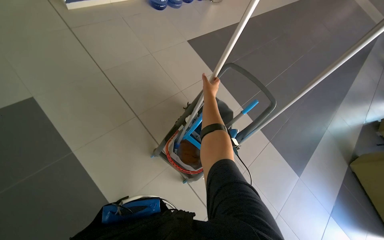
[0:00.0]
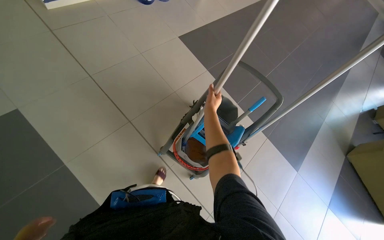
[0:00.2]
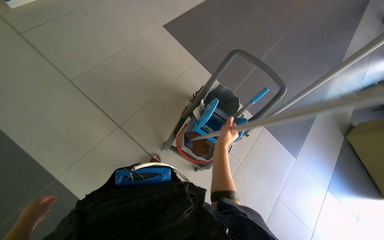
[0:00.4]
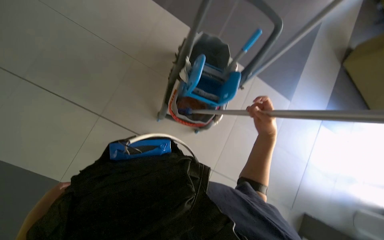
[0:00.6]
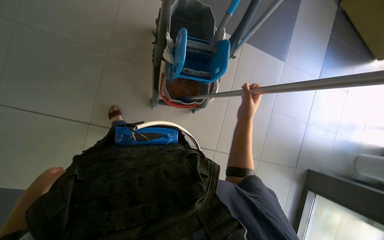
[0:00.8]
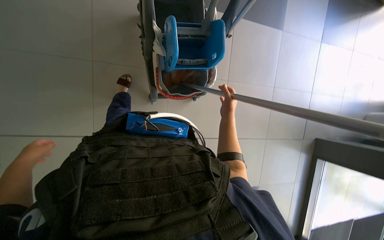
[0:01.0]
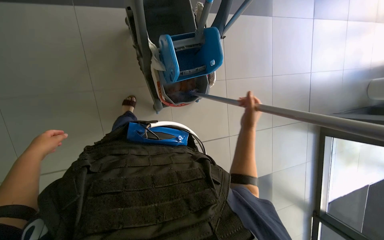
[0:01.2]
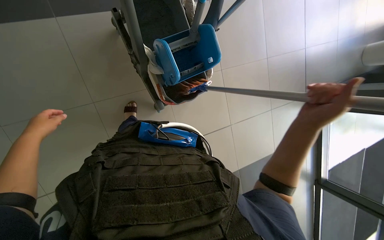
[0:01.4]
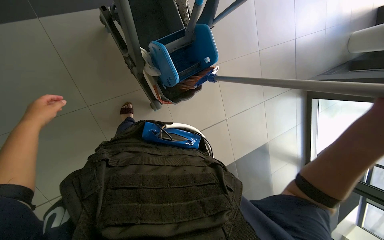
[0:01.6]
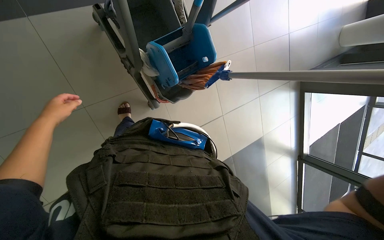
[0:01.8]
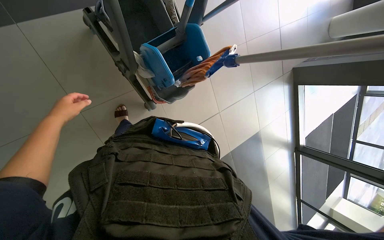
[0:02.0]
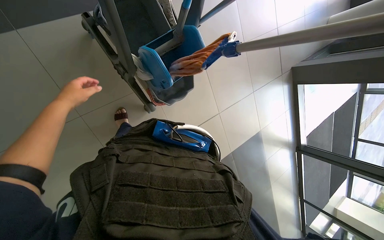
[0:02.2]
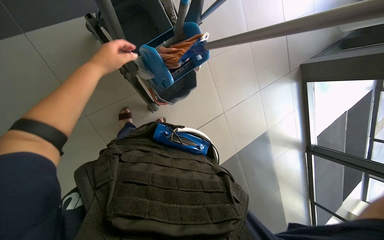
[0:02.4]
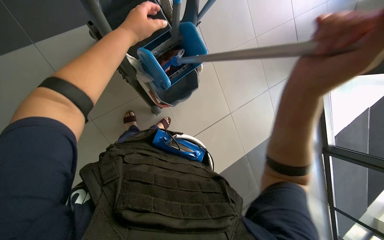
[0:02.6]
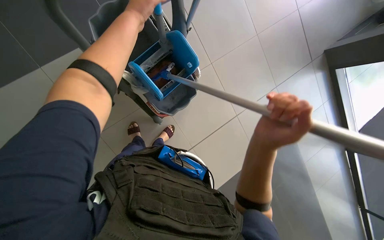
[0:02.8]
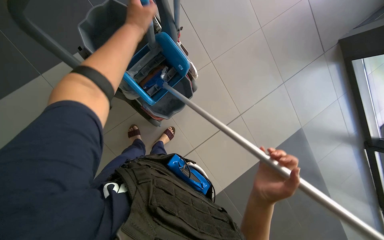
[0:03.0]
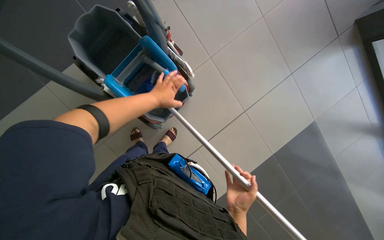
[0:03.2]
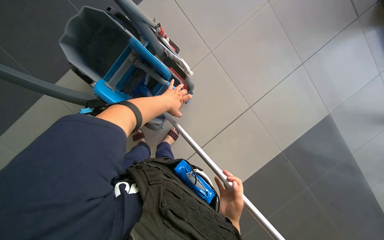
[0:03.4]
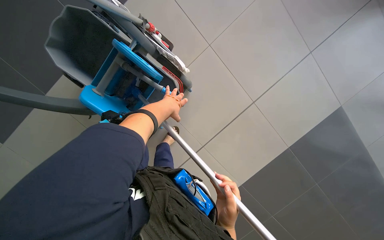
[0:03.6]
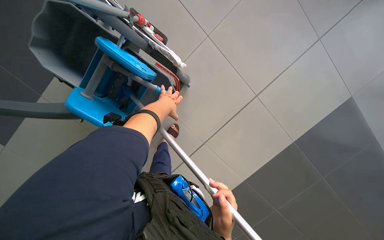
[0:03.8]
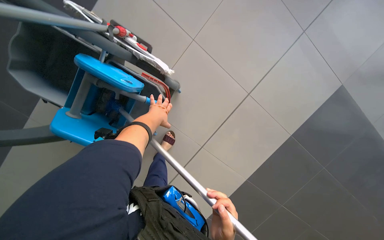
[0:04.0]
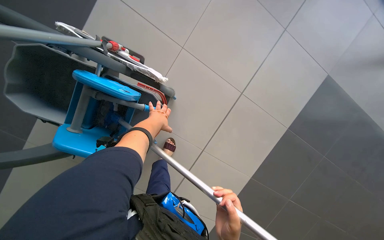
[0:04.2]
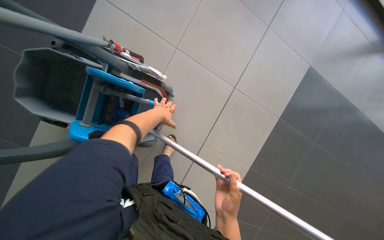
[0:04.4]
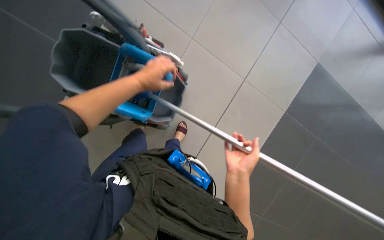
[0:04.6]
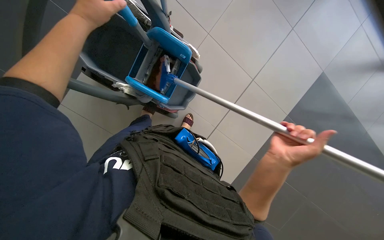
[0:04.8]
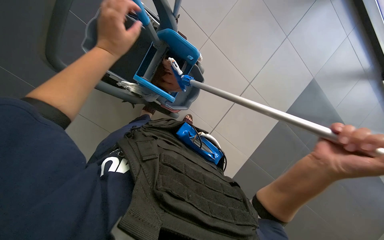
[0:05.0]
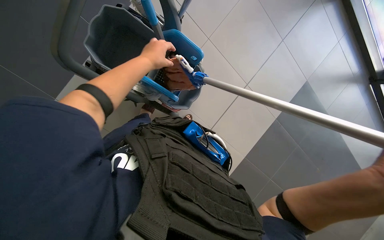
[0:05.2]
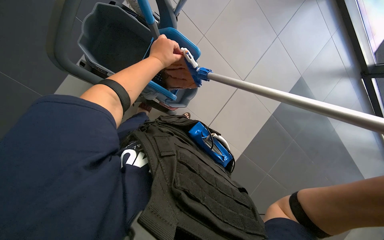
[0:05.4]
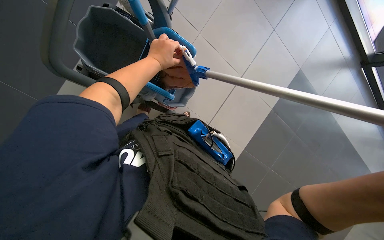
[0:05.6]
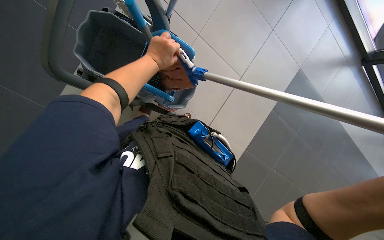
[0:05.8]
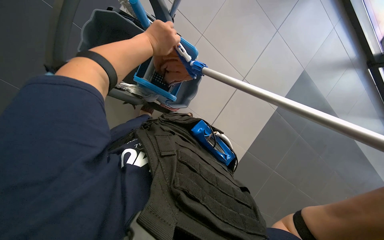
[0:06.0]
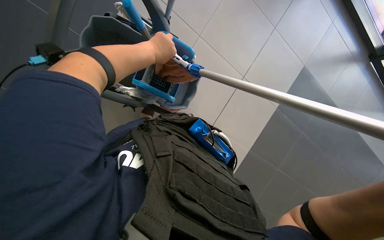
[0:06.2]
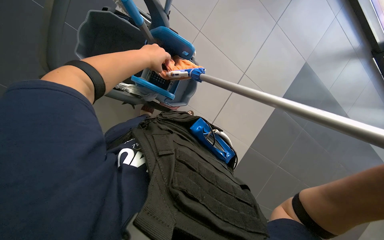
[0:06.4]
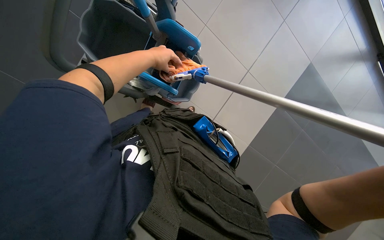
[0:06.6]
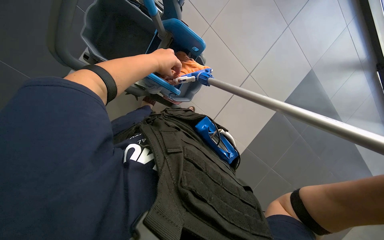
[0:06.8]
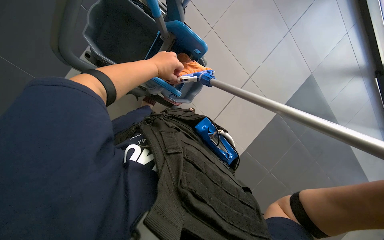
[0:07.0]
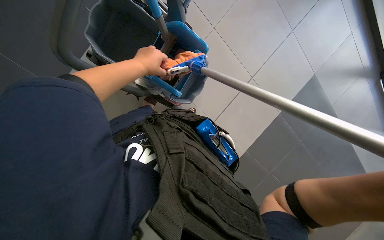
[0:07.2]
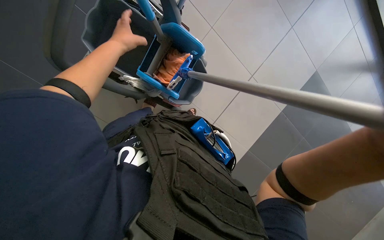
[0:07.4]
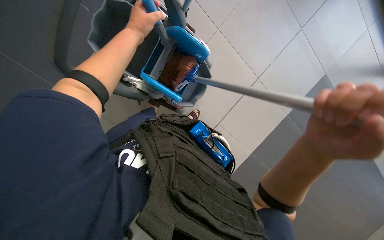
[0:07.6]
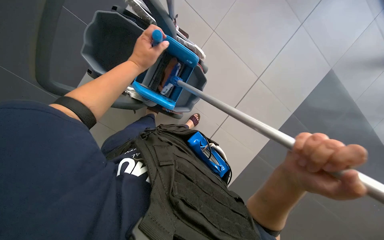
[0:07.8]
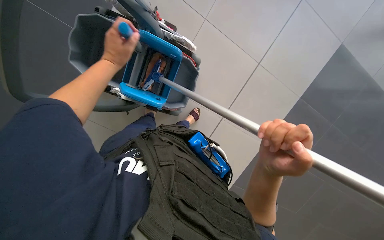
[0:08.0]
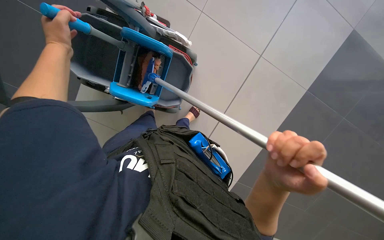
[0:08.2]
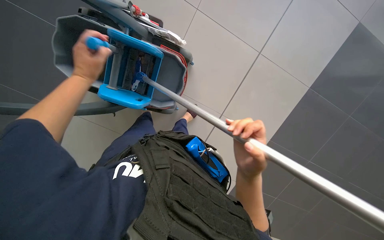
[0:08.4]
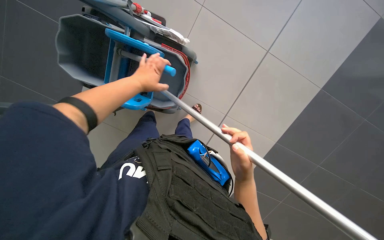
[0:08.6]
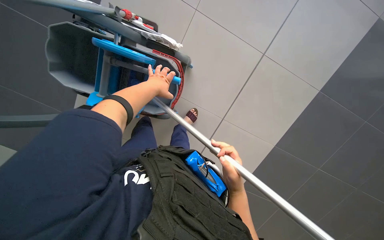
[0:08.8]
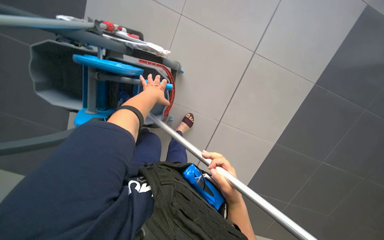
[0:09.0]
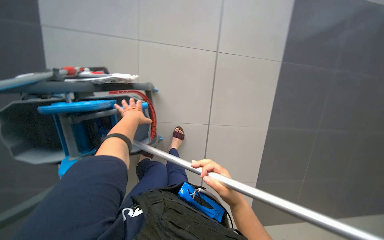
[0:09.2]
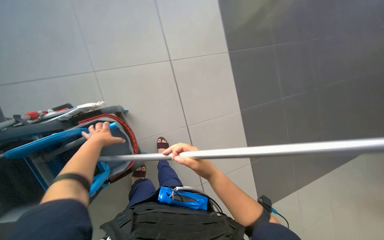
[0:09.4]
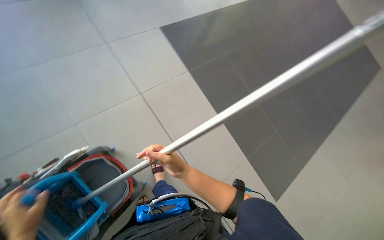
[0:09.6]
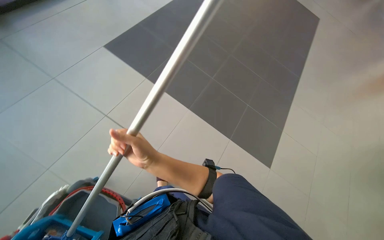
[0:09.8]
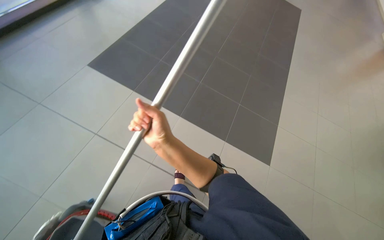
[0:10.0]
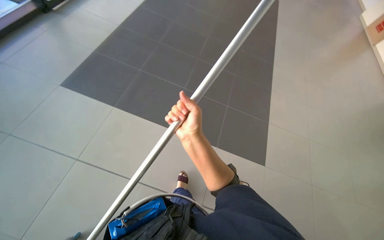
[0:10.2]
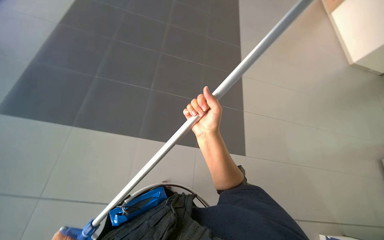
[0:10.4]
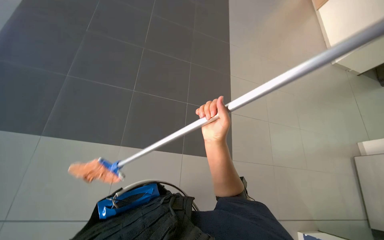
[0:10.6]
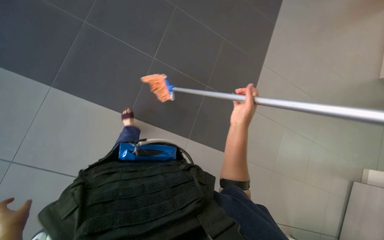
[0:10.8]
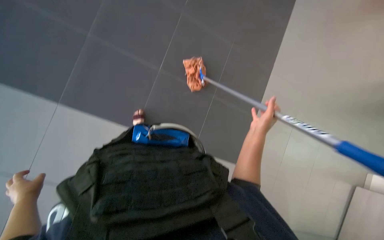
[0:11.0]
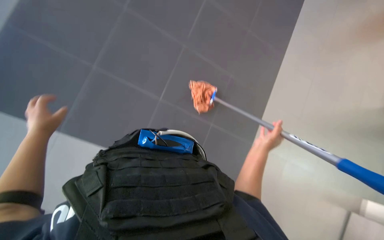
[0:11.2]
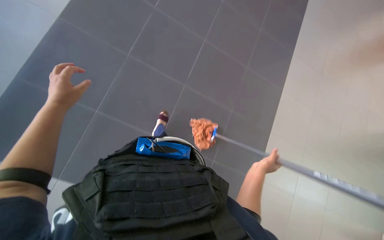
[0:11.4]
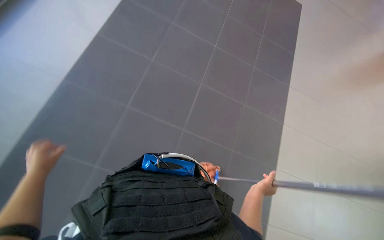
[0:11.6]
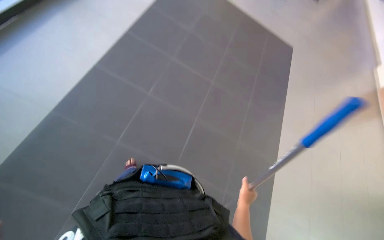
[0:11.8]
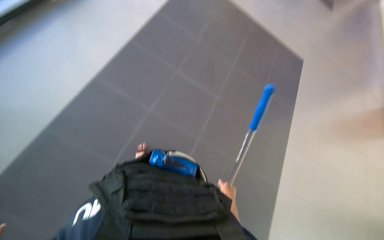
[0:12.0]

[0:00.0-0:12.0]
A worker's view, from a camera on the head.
Job: mopping floor.
The whole recording: Mopping the floor. The worker mops the floor with a mop, wrings it in the bucket, and changes the mop head.
0:01.6 to 0:03.0: The left hand heads to the right and up the picture, covering approximately 60 cm.
0:03.0 to 0:04.4: The scene rotates counterclockwise by roughly 25 degrees. The left hand shifts about 20 cm farther from the camera.
0:04.4 to 0:06.0: The camera is carried about 40 cm.
0:07.6 to 0:09.0: The right hand is displaced to the left and down the picture by approximately 15 cm. The left hand reaches about 15 cm to the left, then returns.
0:09.0 to 0:10.4: The wearer moves some 60 cm. The head turns to the right by about 90 degrees.
0:10.4 to 0:12.0: The scene rotates clockwise by approximately 30 degrees.

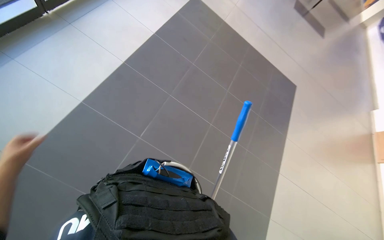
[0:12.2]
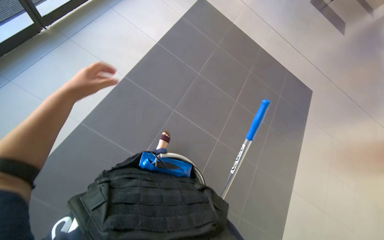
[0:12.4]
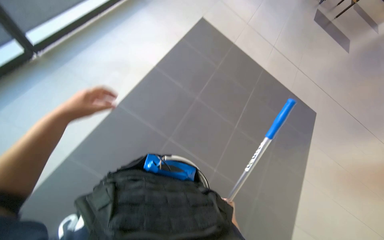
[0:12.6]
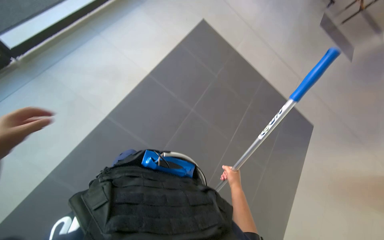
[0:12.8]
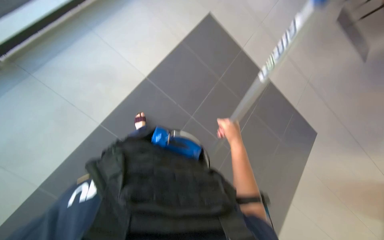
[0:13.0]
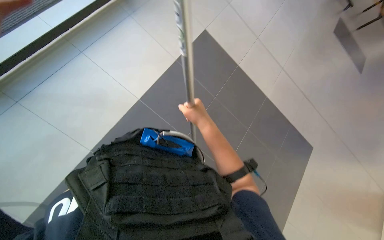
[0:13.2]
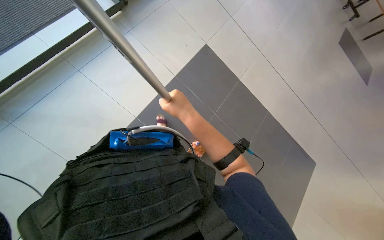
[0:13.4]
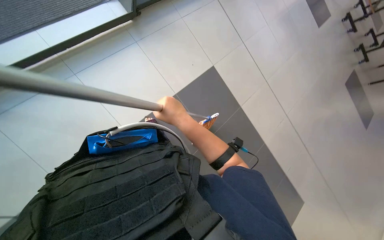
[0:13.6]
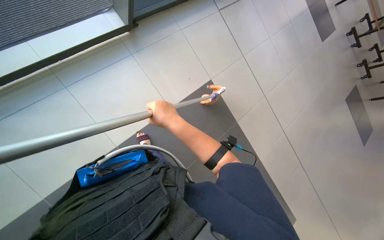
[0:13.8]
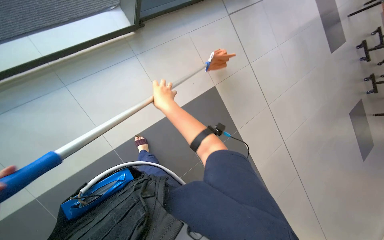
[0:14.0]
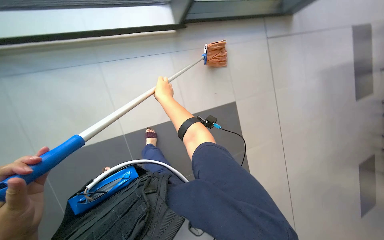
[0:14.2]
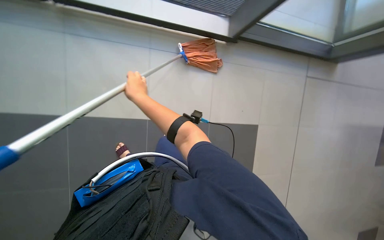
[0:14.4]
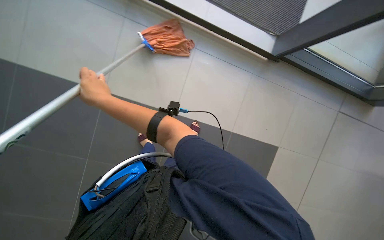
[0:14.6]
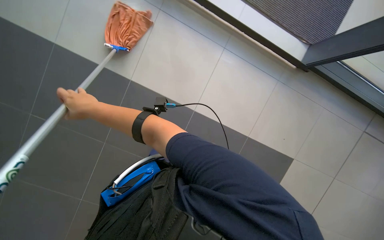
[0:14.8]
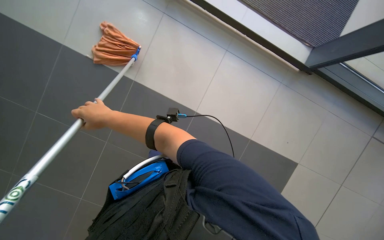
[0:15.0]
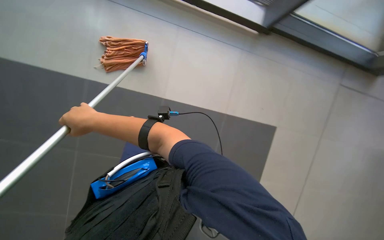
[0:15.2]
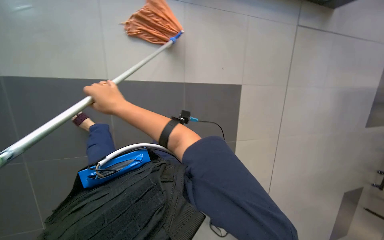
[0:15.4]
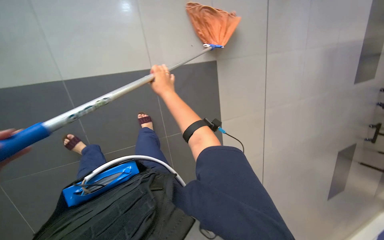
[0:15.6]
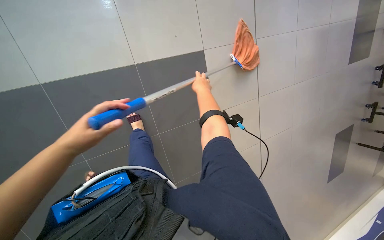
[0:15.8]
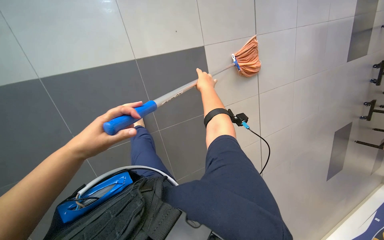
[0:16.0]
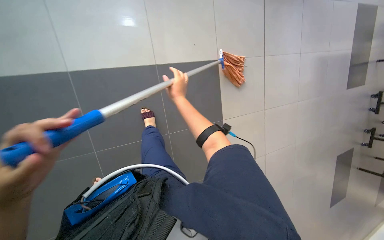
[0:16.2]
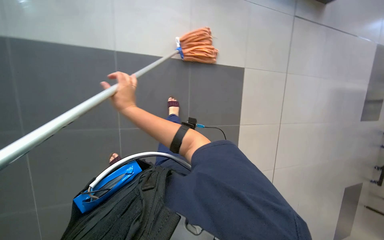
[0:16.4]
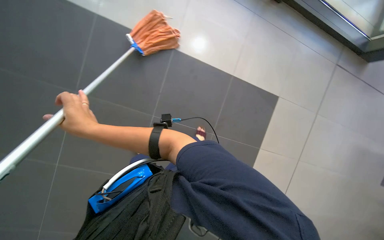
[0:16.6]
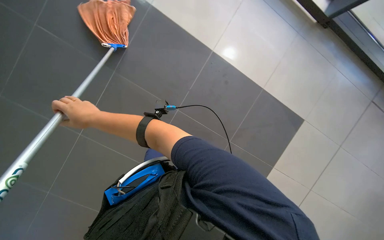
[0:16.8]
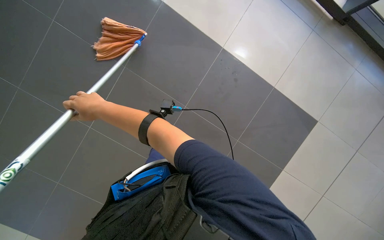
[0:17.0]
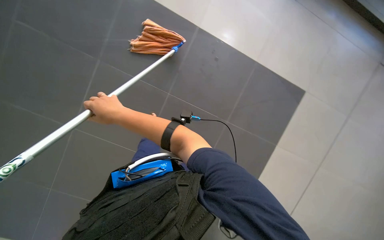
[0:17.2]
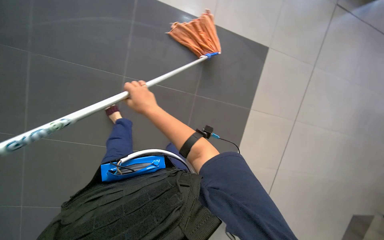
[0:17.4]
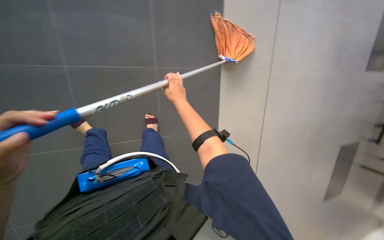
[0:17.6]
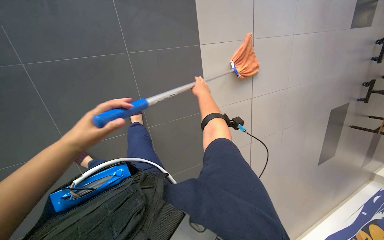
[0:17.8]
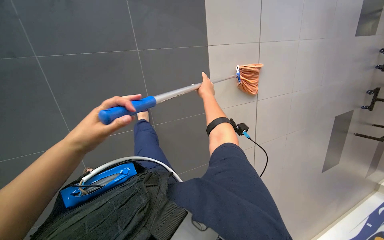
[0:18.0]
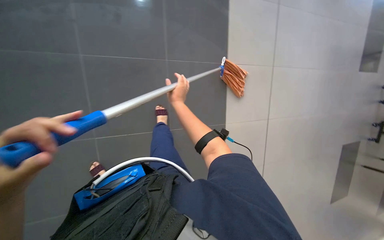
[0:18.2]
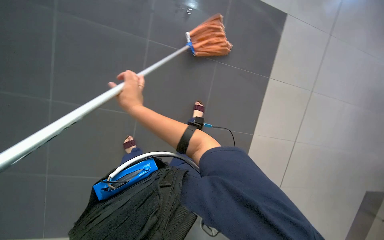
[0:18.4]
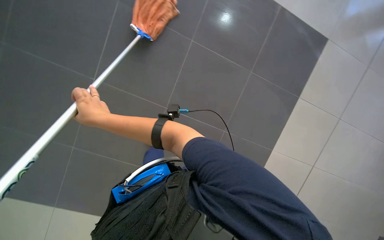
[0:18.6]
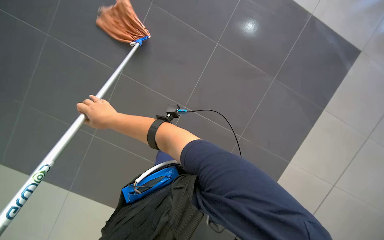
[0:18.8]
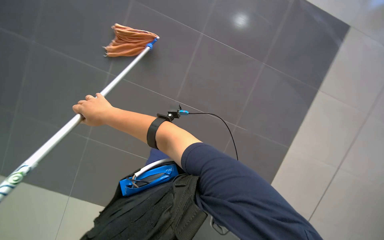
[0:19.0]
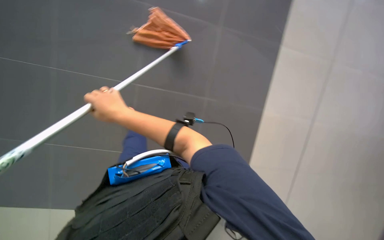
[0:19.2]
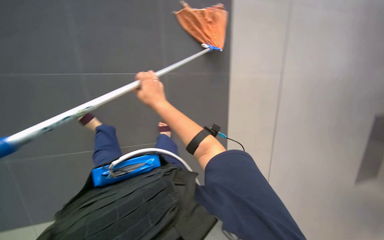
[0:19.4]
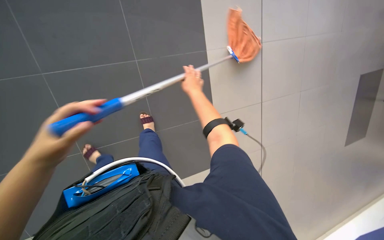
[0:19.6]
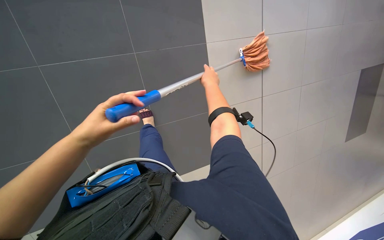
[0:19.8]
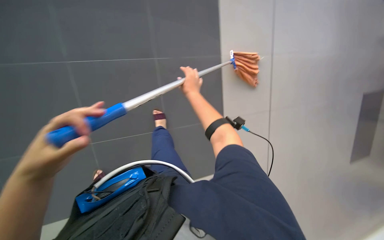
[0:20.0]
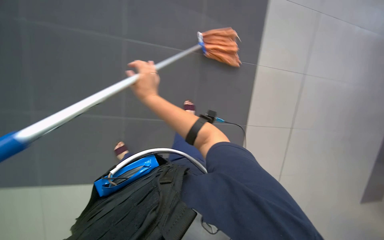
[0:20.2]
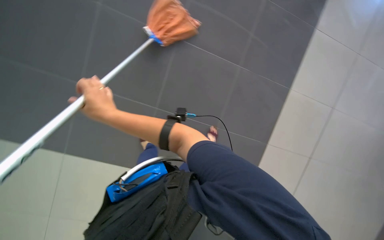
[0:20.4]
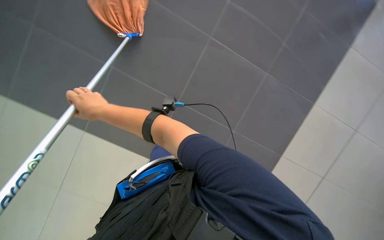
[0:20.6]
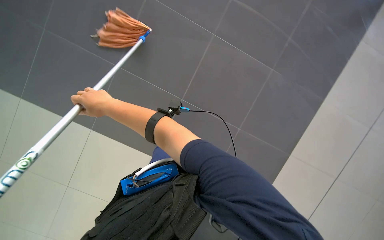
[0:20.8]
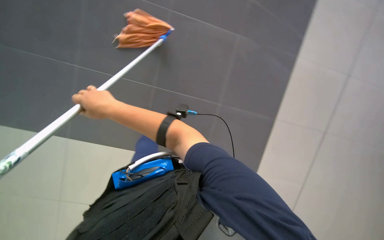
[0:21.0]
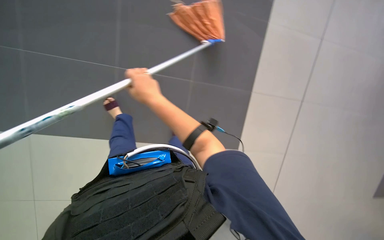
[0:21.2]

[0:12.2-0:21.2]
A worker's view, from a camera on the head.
Job: mopping floor.
The whole recording: Mopping the floor. The worker mops the floor with a mop, wrings it in the bucket, and changes the mop head.
0:15.2 to 0:16.6: The right hand moves some 30 cm to the right and comes back.
0:16.6 to 0:18.2: The right hand moves to the right and up the picture, approximately 25 cm.
0:19.8 to 0:21.2: The right hand goes some 20 cm to the left and down the picture.
